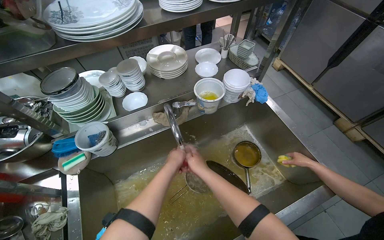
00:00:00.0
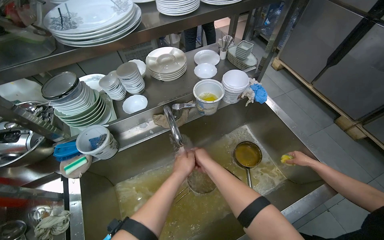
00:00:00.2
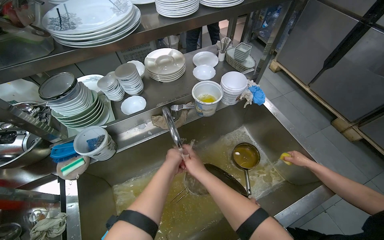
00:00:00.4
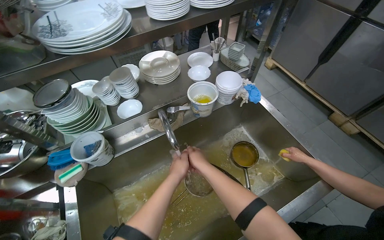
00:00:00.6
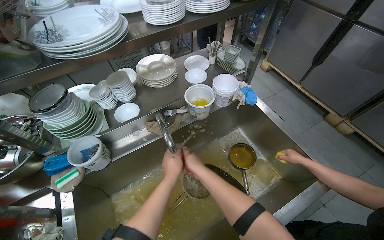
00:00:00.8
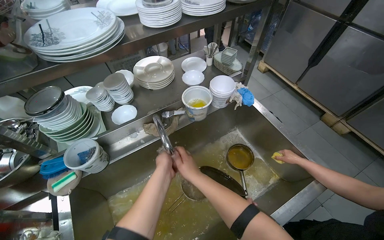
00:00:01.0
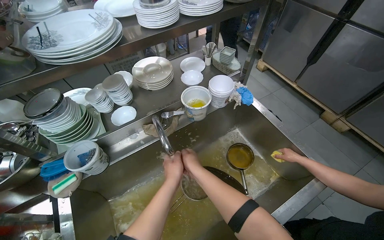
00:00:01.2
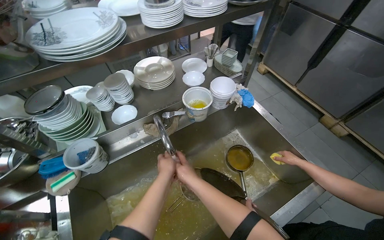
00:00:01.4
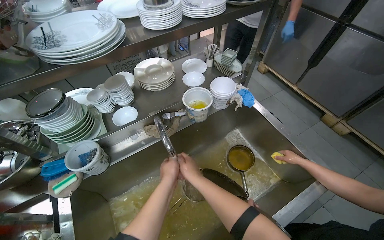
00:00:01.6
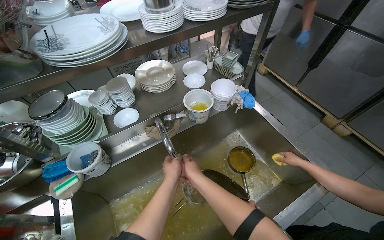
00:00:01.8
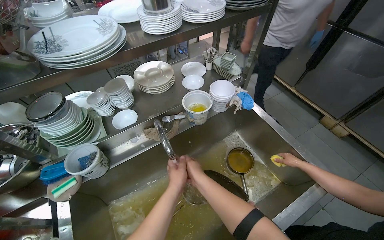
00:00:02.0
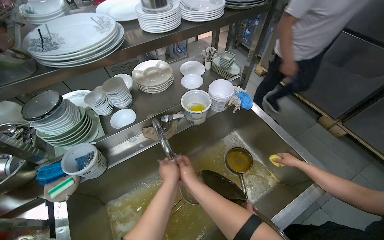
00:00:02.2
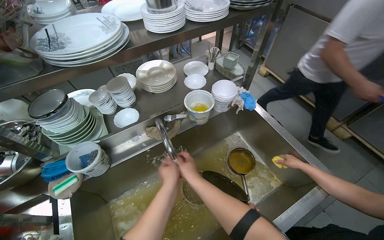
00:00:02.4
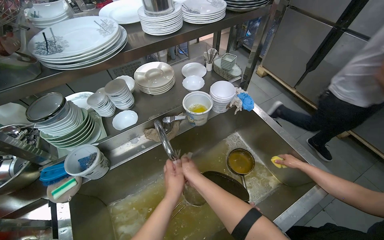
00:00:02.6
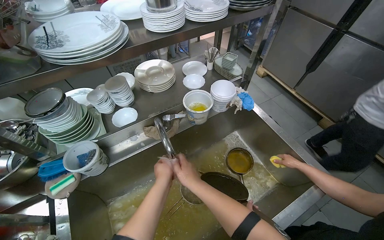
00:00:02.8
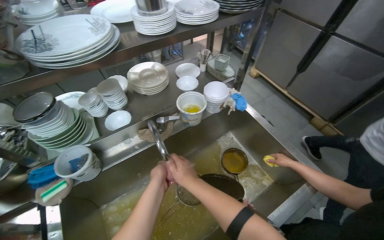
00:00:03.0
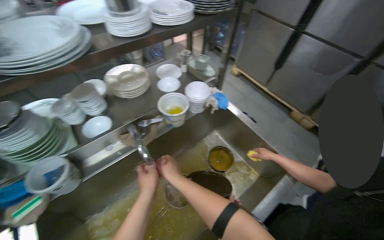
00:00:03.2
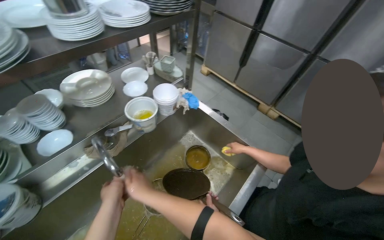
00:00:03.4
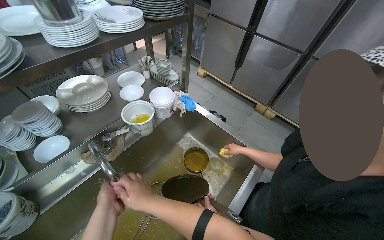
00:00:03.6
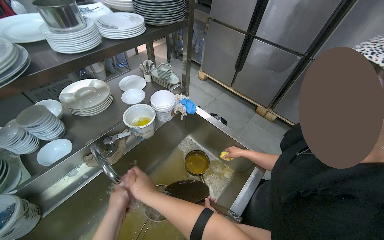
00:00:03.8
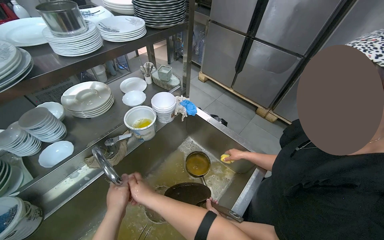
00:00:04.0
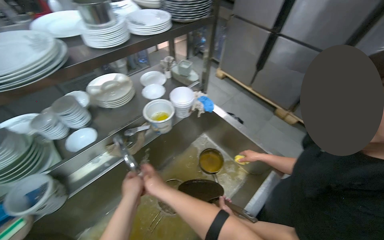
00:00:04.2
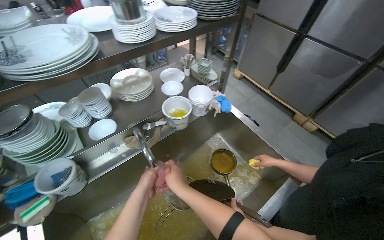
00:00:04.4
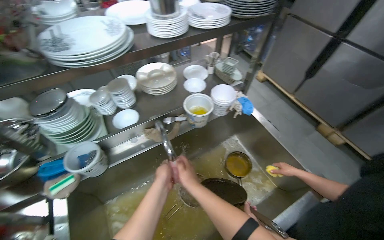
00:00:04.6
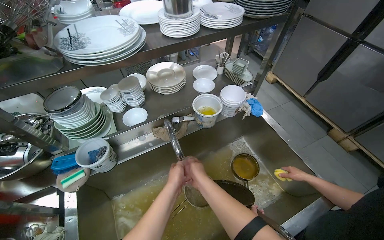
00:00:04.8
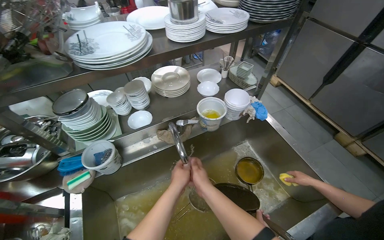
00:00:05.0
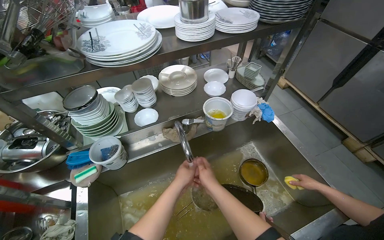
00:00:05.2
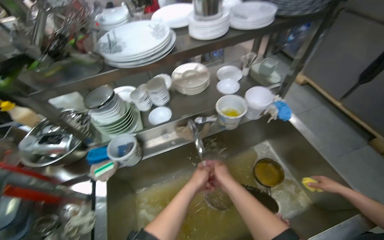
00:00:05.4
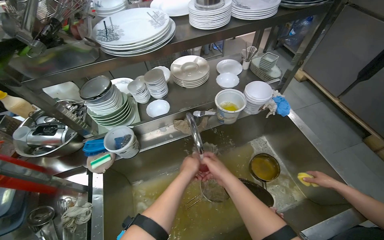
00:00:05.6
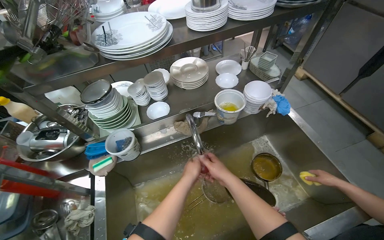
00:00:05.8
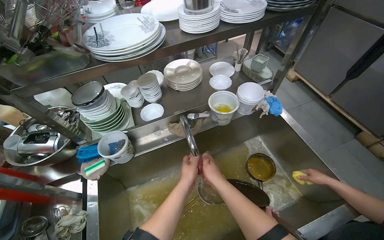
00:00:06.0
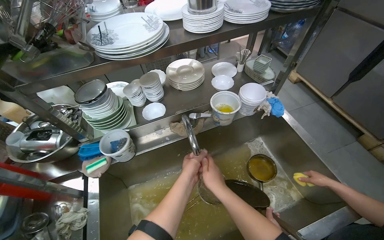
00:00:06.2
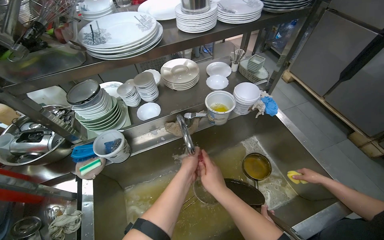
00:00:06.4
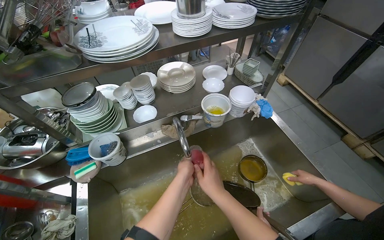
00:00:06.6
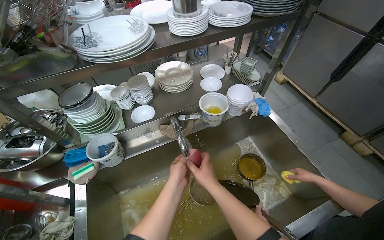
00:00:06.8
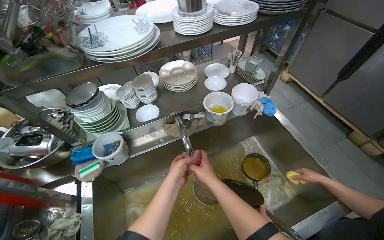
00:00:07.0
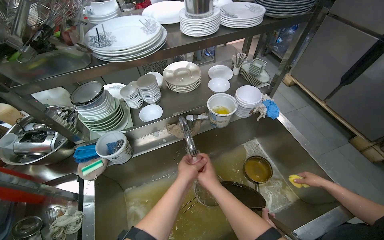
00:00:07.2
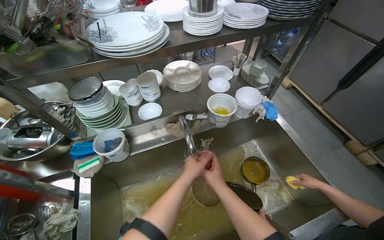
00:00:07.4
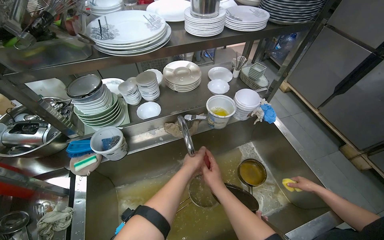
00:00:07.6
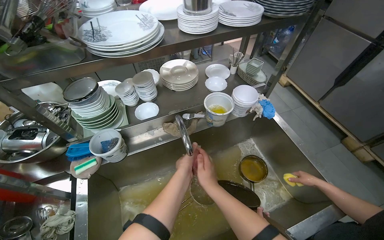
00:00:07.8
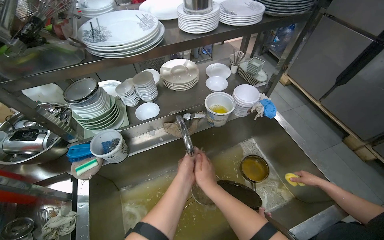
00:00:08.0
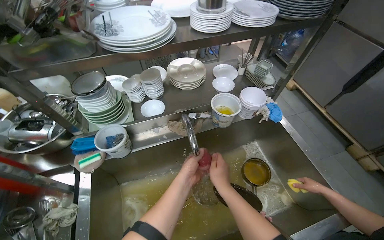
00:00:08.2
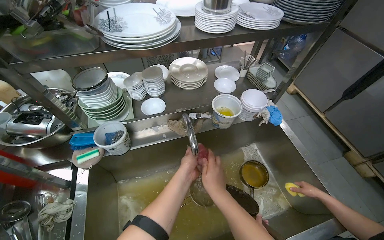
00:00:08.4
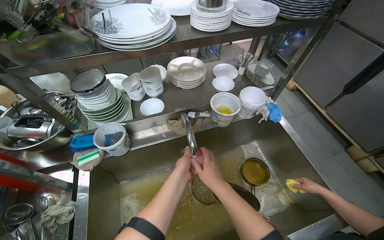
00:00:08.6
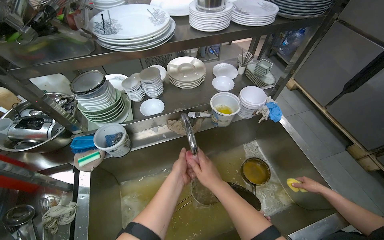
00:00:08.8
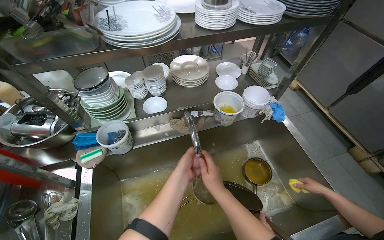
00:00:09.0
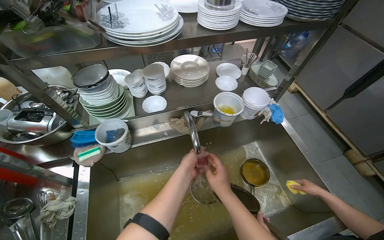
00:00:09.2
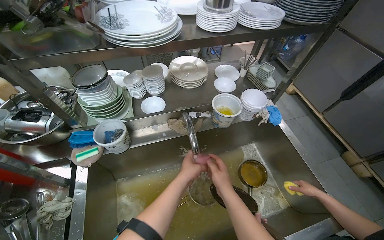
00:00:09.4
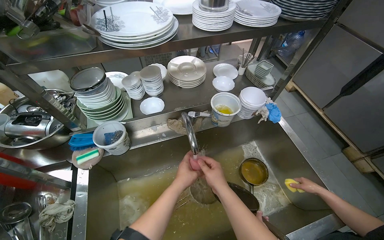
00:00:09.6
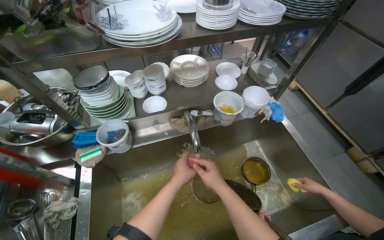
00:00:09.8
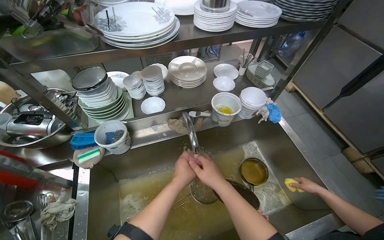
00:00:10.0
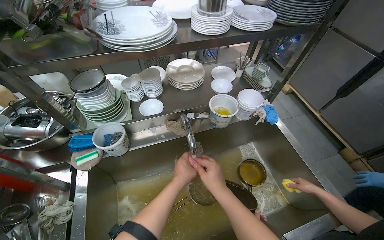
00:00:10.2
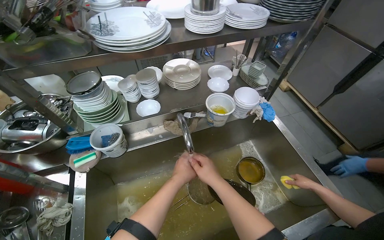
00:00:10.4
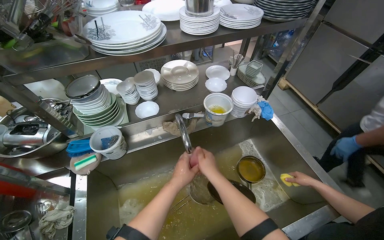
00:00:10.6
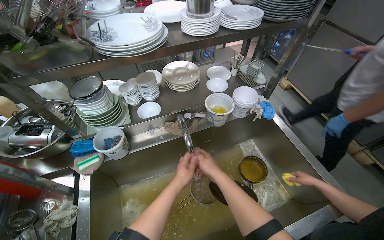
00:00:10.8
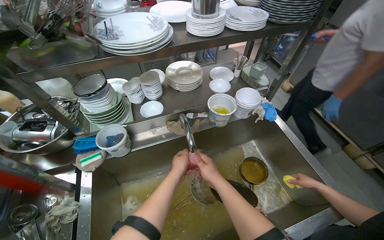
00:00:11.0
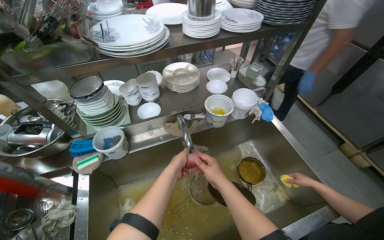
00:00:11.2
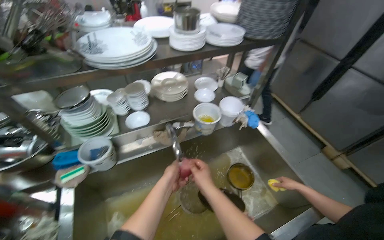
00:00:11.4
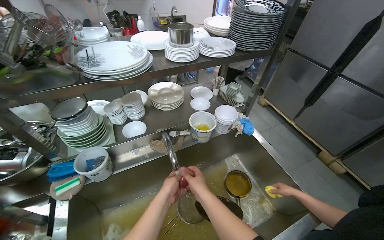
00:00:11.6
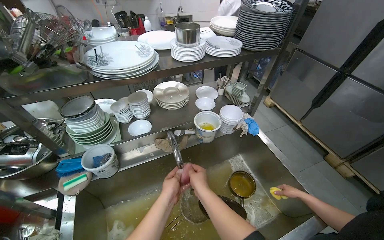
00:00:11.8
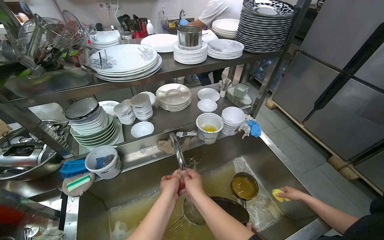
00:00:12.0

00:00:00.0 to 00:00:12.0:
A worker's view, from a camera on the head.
Job: preparing food.
The whole recording: Washing a Piece of Sausage. The worker picks up a piece of sausage and washes it.
00:00:00.0 to 00:00:03.0: The hands make small movements and keep their place.
00:00:09.0 to 00:00:12.0: The hands are busy where they are.

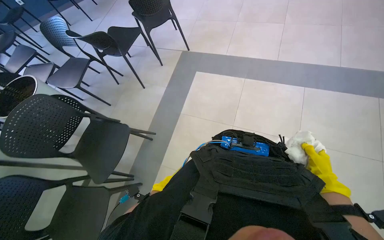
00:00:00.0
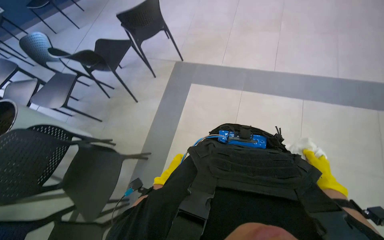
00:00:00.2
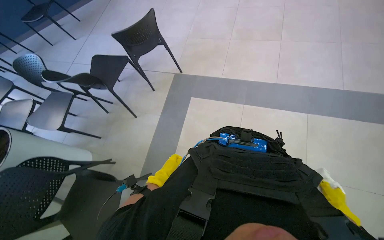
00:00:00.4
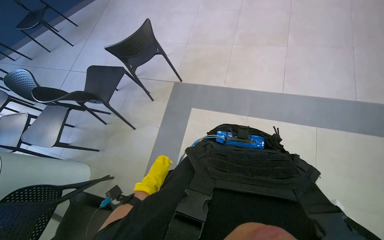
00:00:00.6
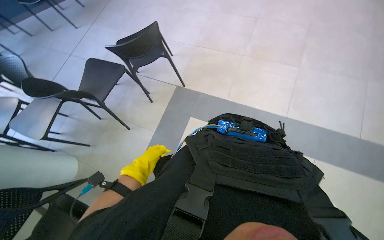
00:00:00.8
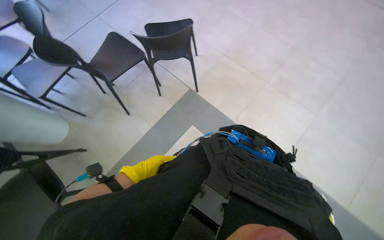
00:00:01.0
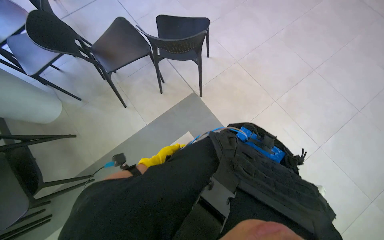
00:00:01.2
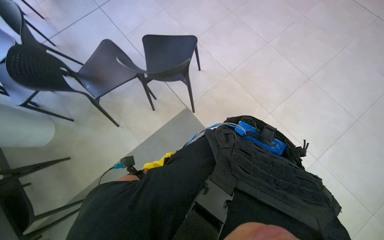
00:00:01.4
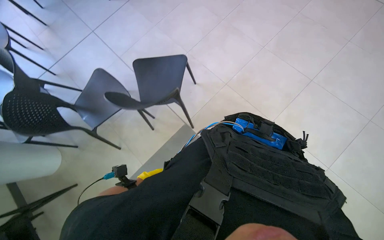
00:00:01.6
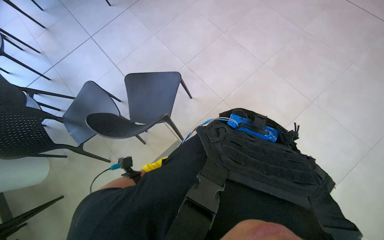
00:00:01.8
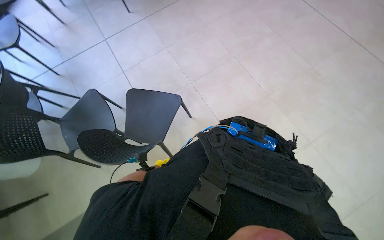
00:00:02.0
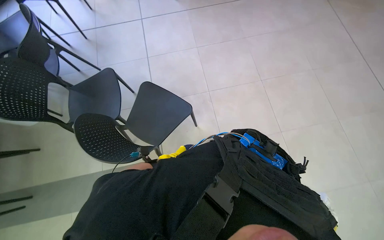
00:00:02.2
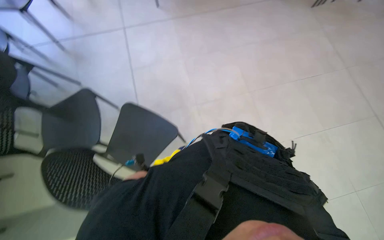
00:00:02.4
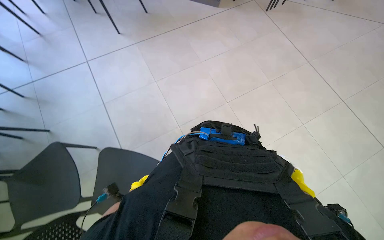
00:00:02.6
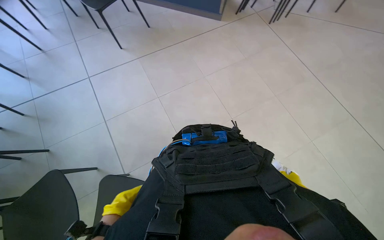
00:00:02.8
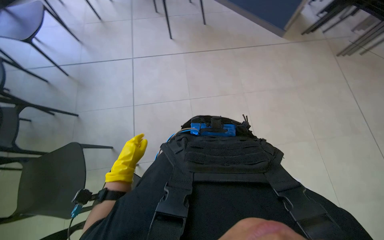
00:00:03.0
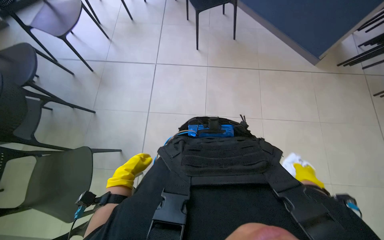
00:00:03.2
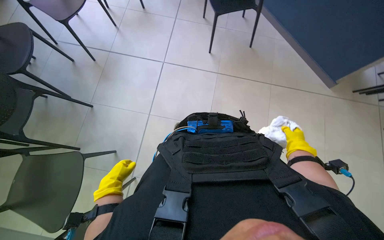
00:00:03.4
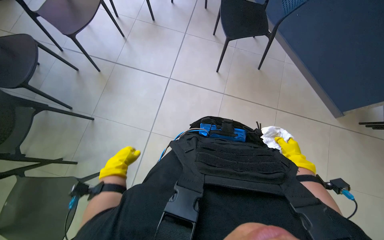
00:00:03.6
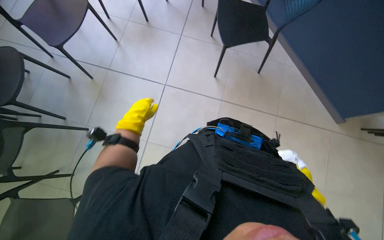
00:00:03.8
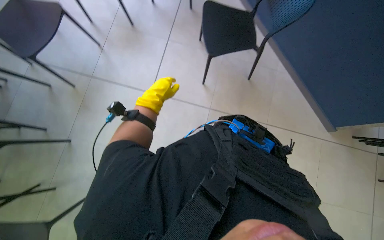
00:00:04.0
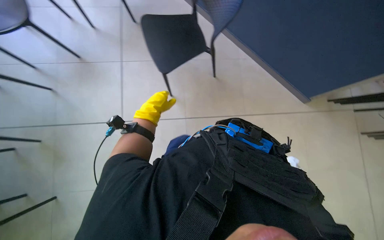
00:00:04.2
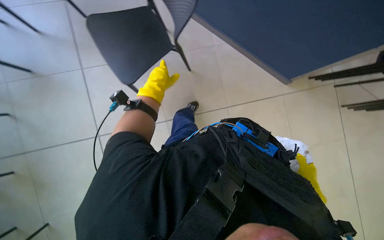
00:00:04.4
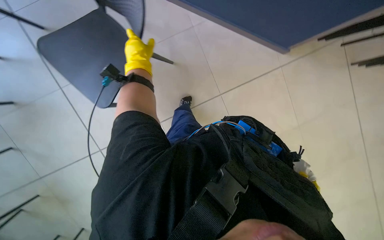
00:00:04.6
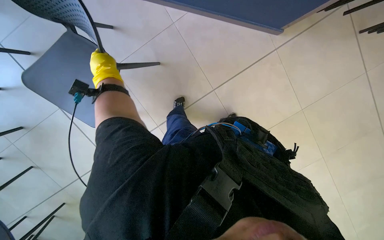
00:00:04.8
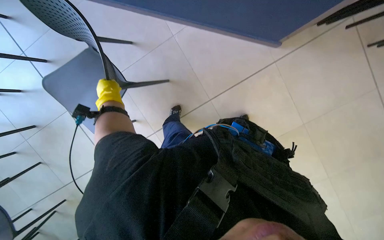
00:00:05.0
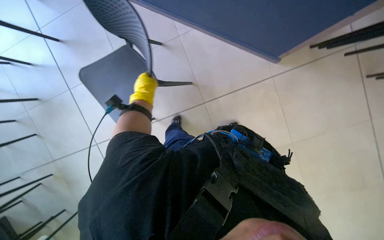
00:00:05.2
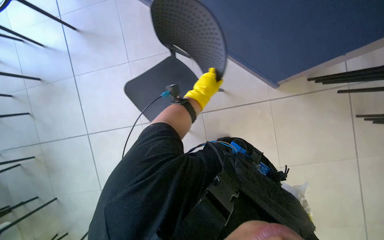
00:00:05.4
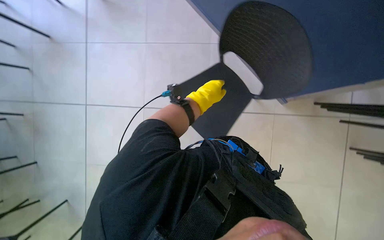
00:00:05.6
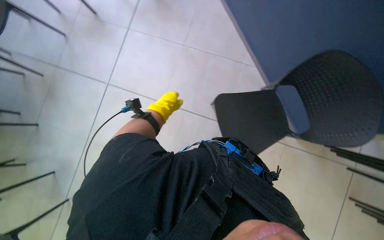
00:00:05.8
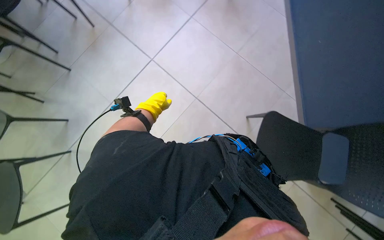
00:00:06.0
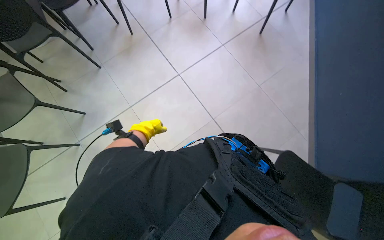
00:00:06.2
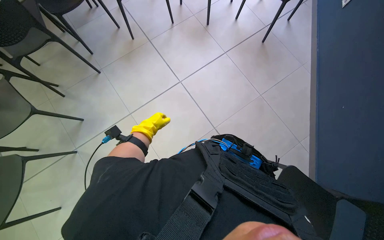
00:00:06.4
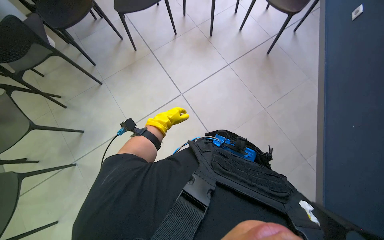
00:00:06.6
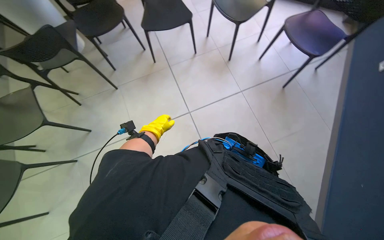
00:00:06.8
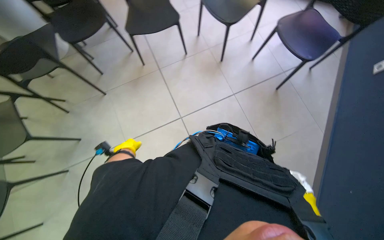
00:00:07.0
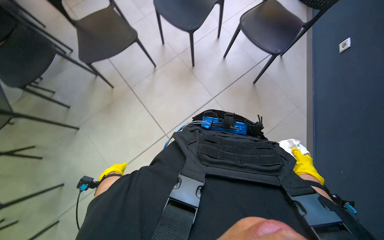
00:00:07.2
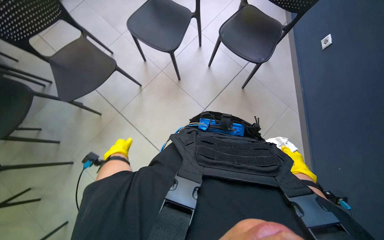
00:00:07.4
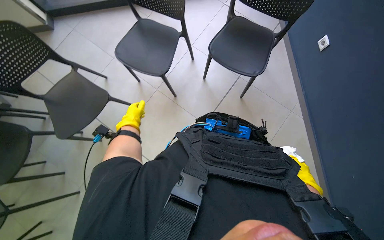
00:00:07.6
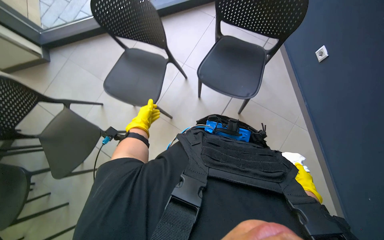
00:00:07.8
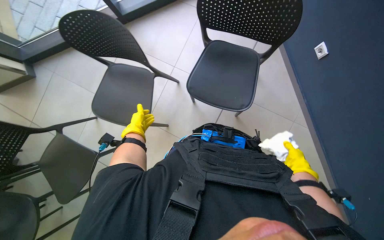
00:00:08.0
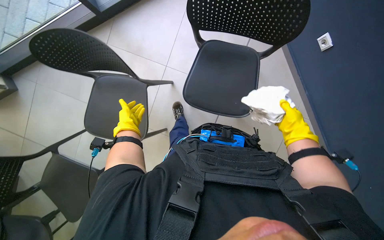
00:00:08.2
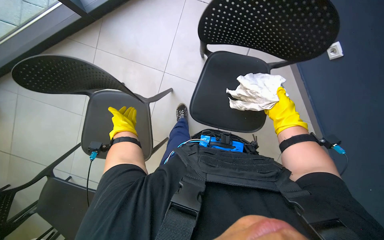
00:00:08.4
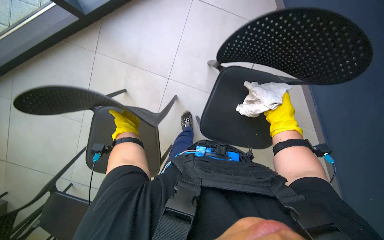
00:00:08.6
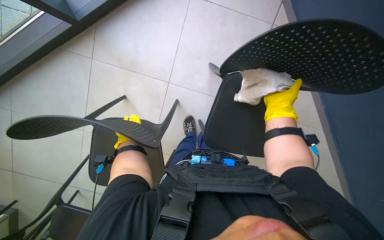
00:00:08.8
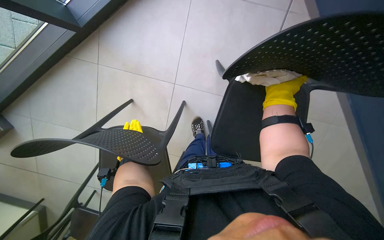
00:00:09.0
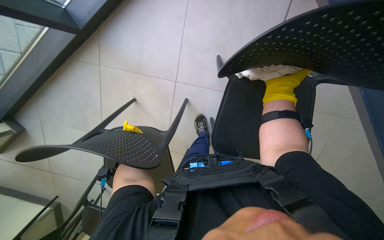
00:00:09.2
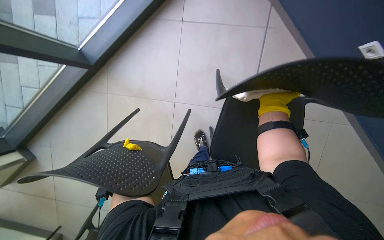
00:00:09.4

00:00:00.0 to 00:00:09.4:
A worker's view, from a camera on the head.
Job: organizing items.
The whole recording: Stacking chairs. The worker picks up chairs and stacks them.
00:00:00.0 to 00:00:01.6: The camera travels about 80 cm.
00:00:01.6 to 00:00:03.2: Everything in view rotates roughly 25 degrees clockwise.
00:00:04.8 to 00:00:06.2: Everything in view rotates roughly 55 degrees clockwise.
00:00:06.2 to 00:00:07.8: The camera travels some 1 m.
00:00:07.8 to 00:00:09.4: The right hand is displaced up the picture and to the left by roughly 30 cm.
